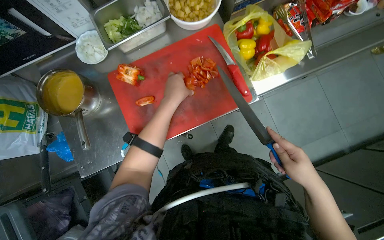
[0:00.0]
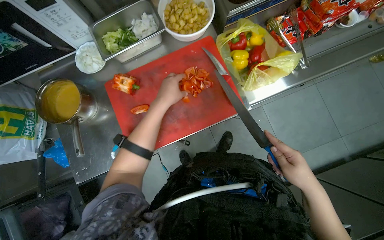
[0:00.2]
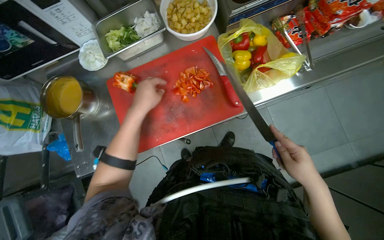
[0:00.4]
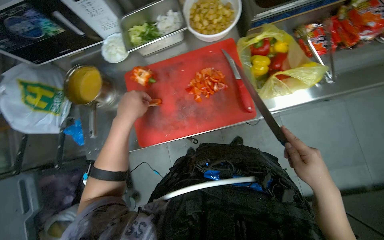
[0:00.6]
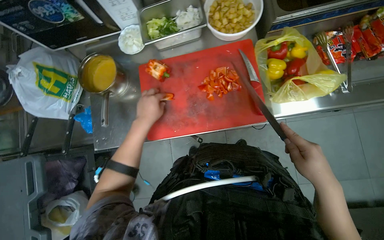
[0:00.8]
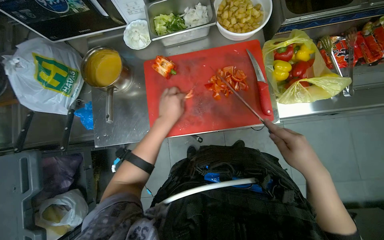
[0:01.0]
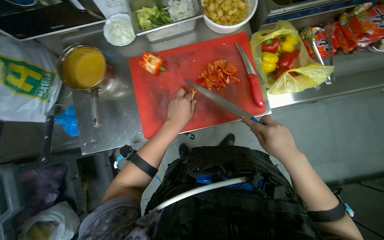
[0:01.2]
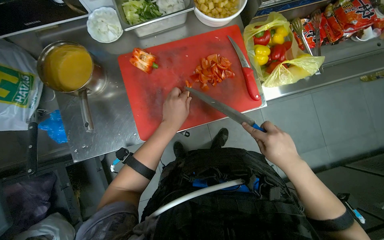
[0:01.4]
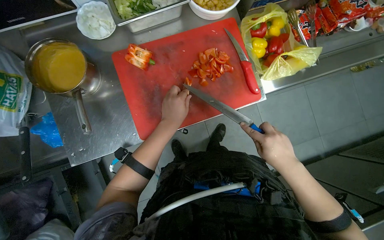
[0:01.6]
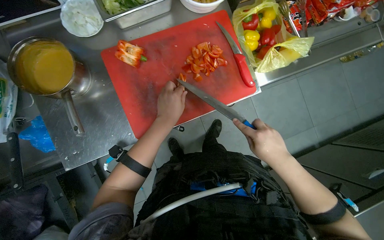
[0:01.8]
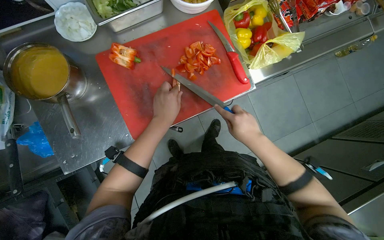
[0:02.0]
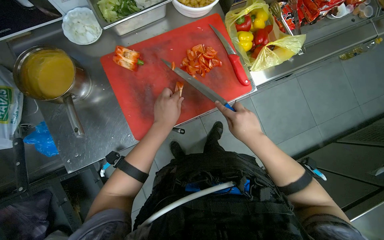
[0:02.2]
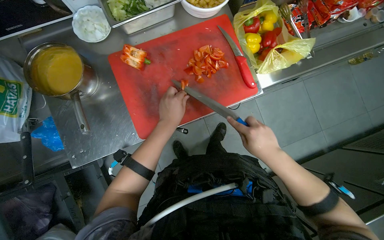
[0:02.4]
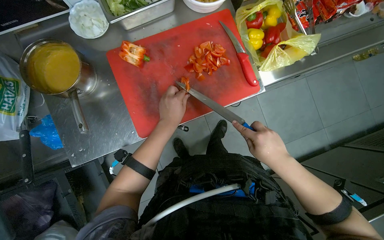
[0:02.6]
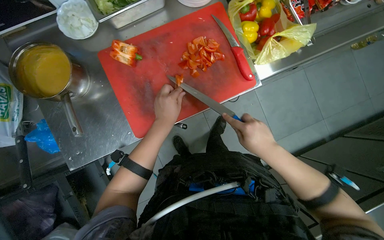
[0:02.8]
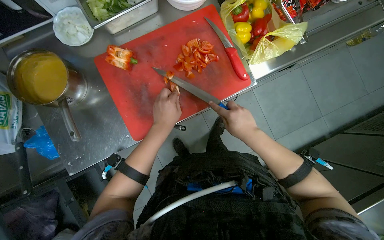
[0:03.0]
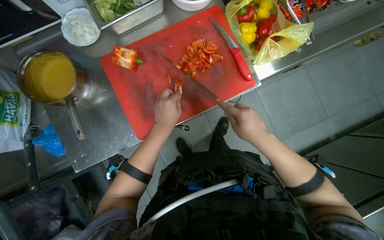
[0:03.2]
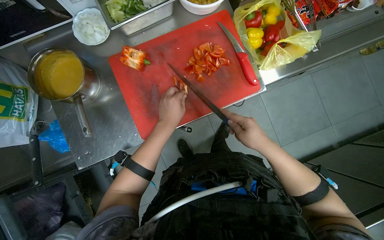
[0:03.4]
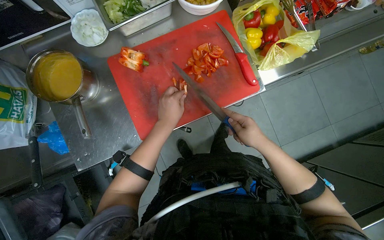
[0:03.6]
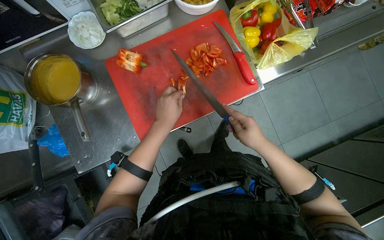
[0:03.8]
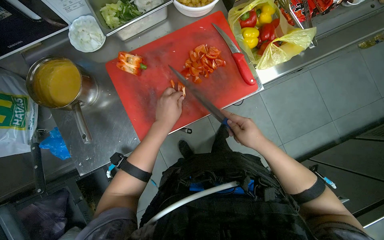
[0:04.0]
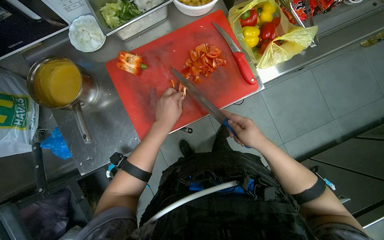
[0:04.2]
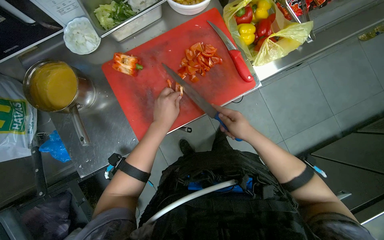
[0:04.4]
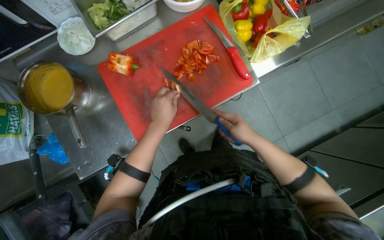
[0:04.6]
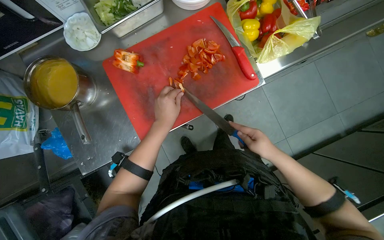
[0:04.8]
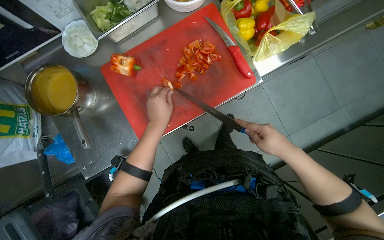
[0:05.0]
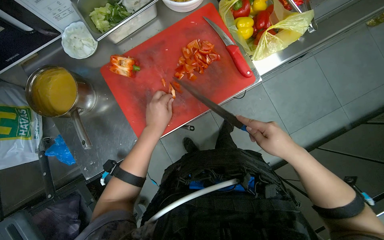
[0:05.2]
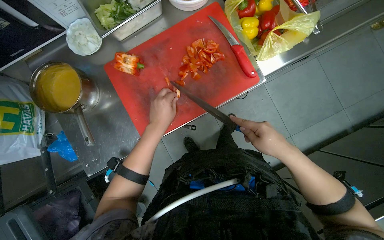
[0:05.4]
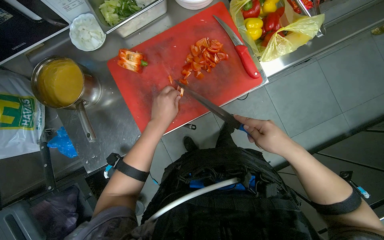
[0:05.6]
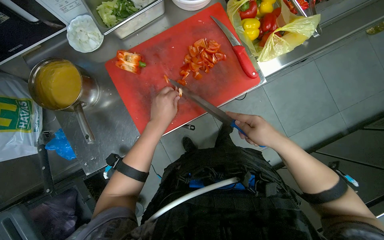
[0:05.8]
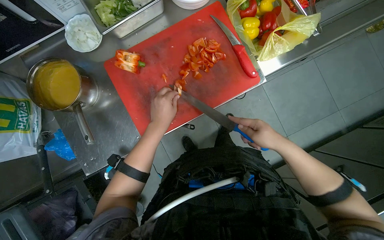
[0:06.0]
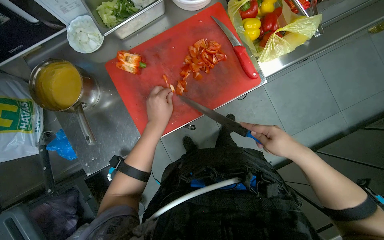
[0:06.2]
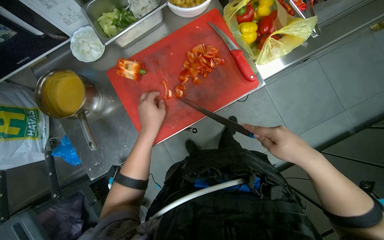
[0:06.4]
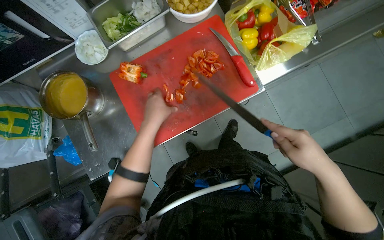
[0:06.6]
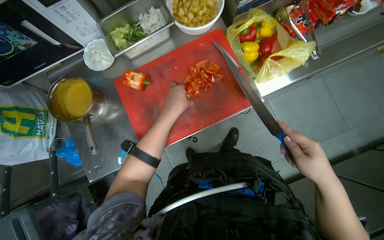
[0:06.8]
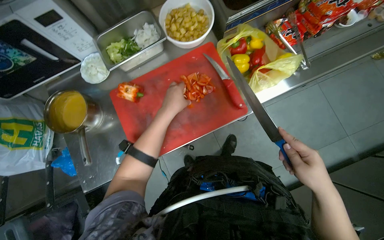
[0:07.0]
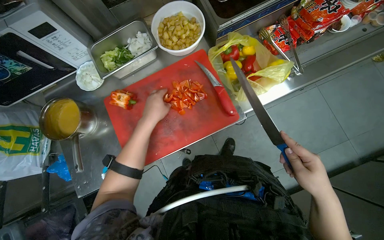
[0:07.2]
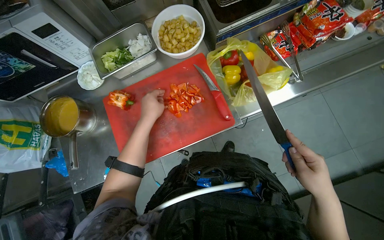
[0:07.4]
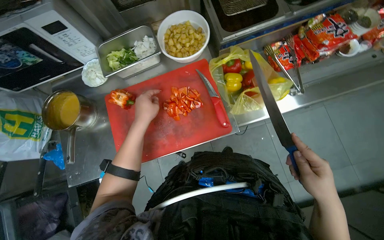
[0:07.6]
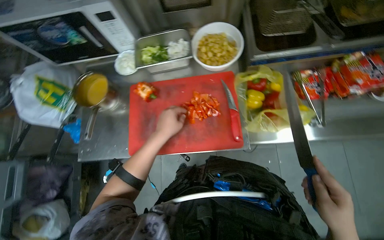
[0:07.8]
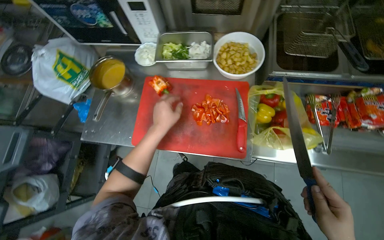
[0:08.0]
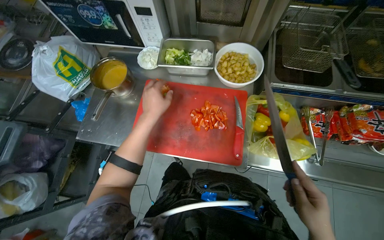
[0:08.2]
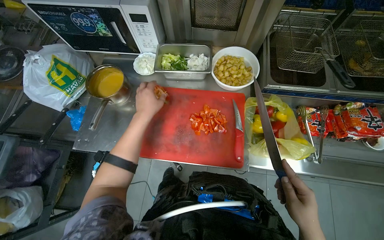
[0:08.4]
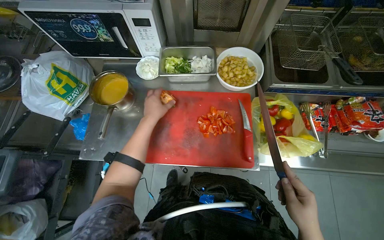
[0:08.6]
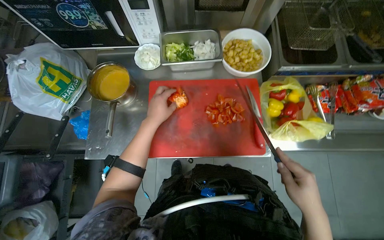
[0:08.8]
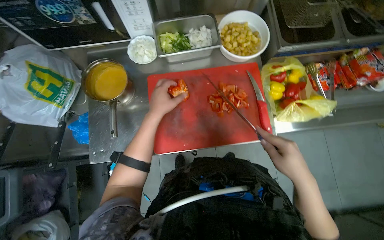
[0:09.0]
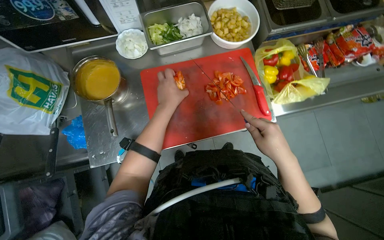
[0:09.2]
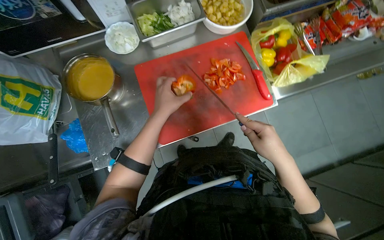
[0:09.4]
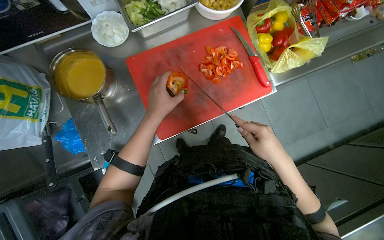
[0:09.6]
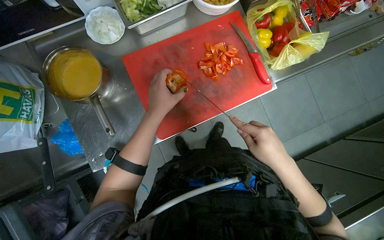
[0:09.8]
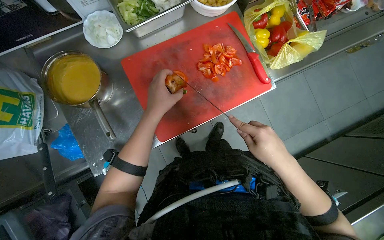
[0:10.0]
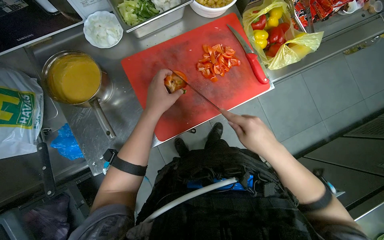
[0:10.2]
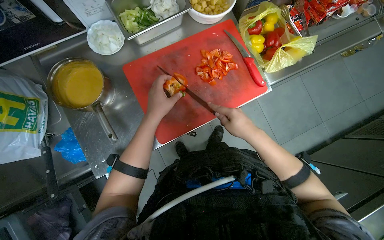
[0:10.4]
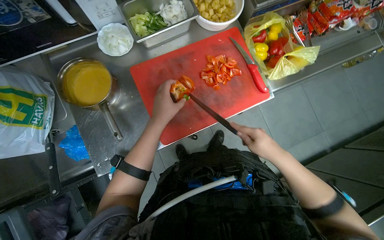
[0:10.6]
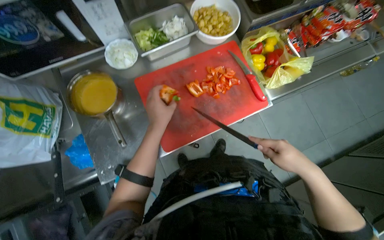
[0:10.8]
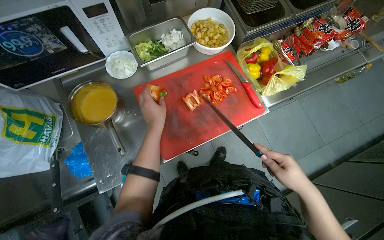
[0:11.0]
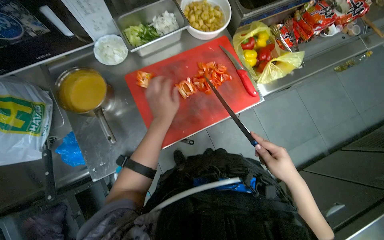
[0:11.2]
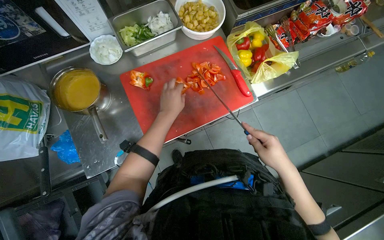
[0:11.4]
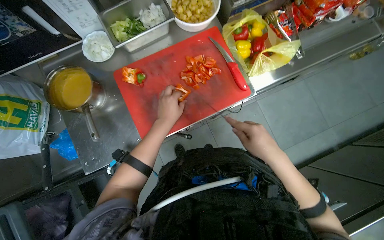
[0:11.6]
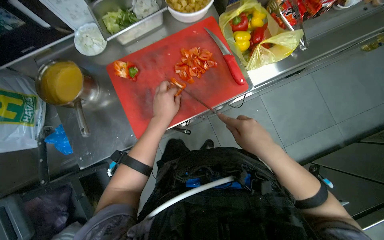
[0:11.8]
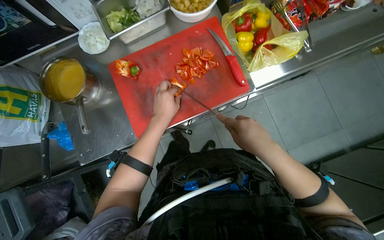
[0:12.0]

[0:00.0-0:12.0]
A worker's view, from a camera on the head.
Job: preparing food.
The whole recording: Chopping red bell peppers. The worker chops red bell peppers on a red cutting board with a knife.
0:00.0 to 0:01.6: The left hand heads down the picture, covering roughly 10 cm, and travels to the left and back again, approximately 10 cm each way.
0:01.6 to 0:04.4: The hands stay close to where they were, moving slightly.
0:06.0 to 0:07.6: The right hand moves nearer to the camera, approximately 10 cm.
0:09.0 to 0:10.4: The right hand heads to the left, covering about 15 cm.
0:10.4 to 0:12.0: The right hand reaches approximately 10 cm down the picture, then returns.

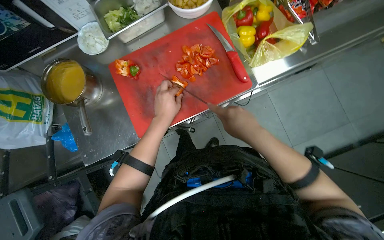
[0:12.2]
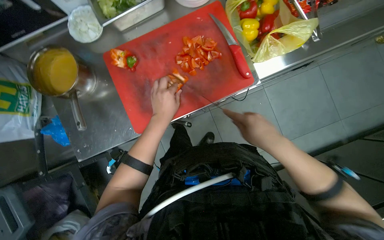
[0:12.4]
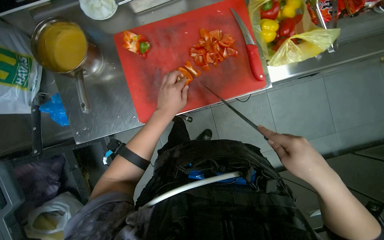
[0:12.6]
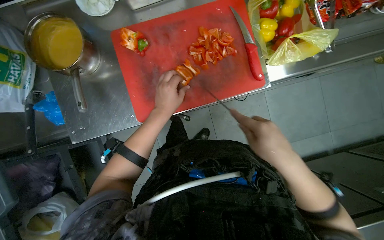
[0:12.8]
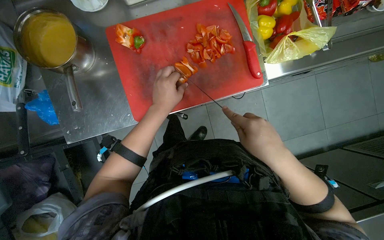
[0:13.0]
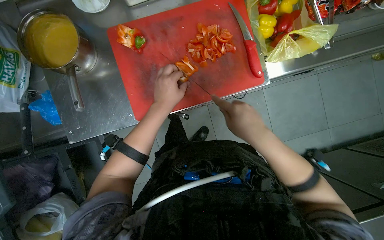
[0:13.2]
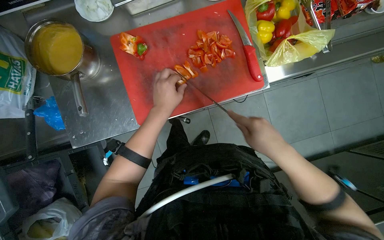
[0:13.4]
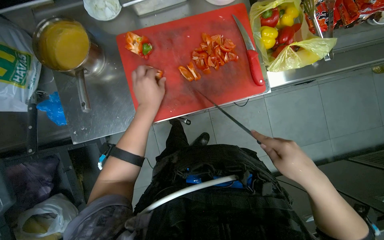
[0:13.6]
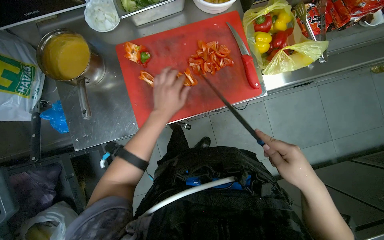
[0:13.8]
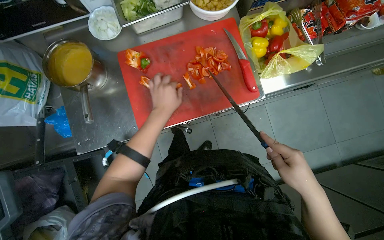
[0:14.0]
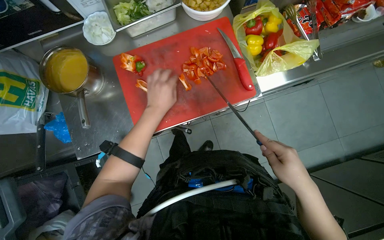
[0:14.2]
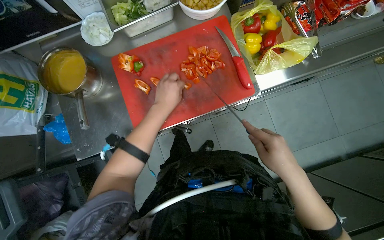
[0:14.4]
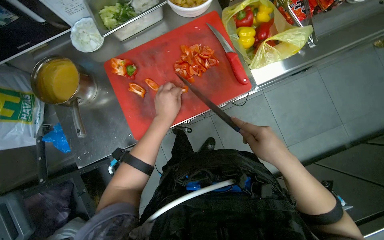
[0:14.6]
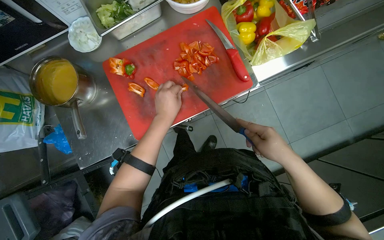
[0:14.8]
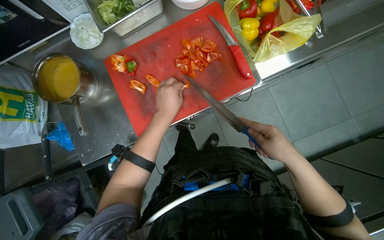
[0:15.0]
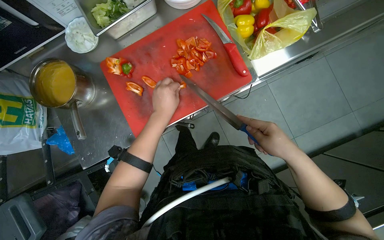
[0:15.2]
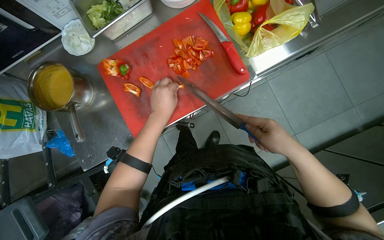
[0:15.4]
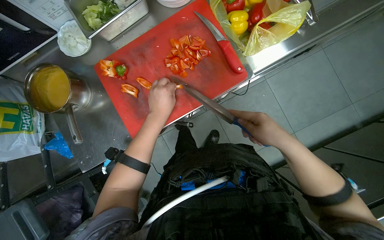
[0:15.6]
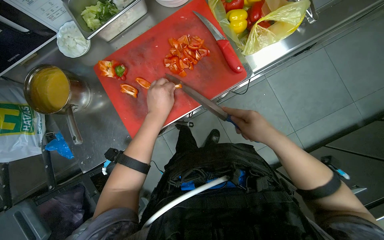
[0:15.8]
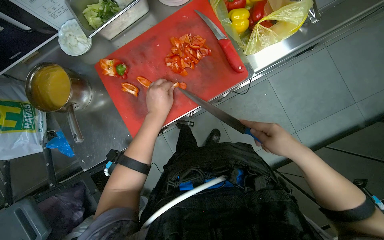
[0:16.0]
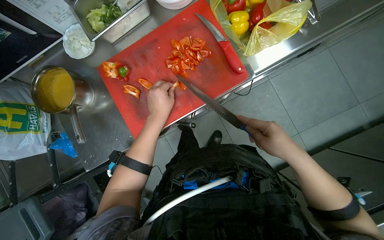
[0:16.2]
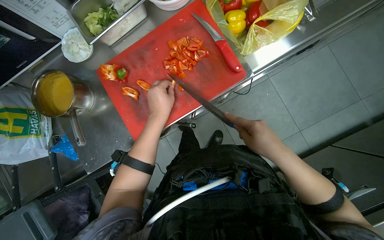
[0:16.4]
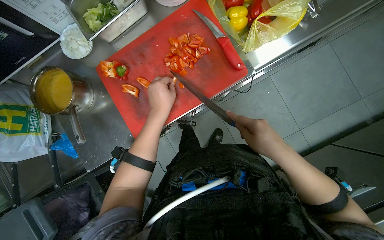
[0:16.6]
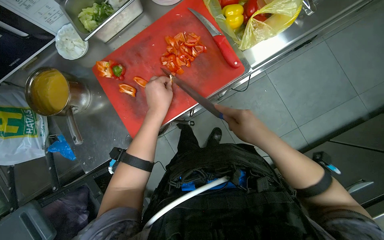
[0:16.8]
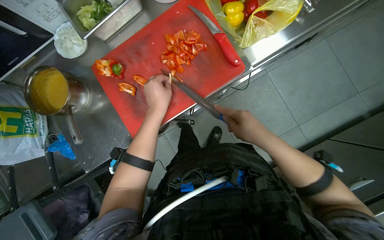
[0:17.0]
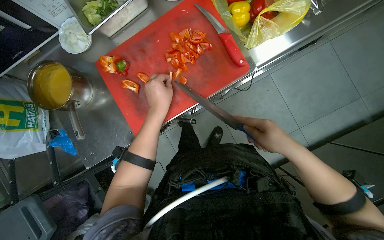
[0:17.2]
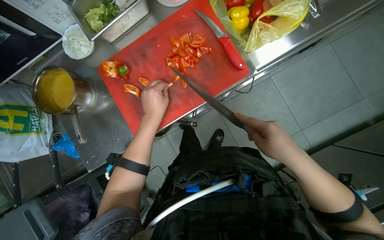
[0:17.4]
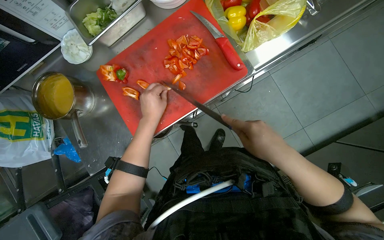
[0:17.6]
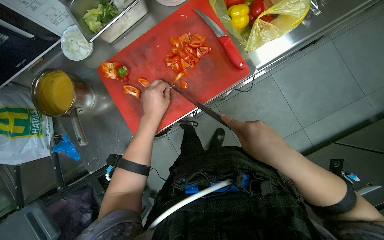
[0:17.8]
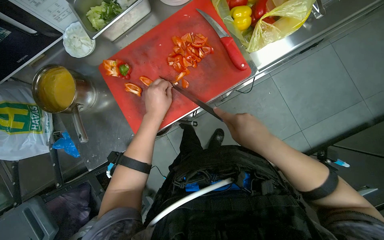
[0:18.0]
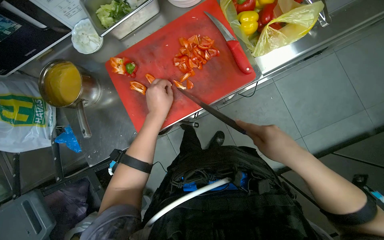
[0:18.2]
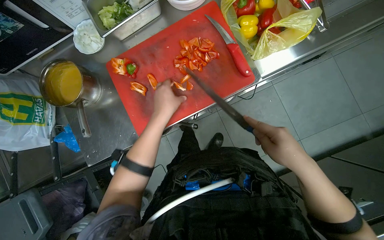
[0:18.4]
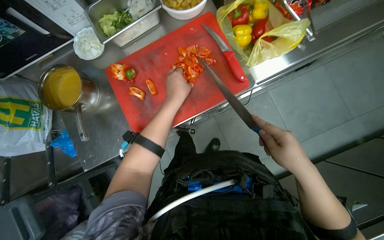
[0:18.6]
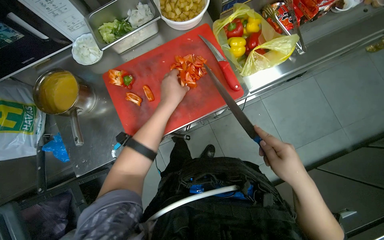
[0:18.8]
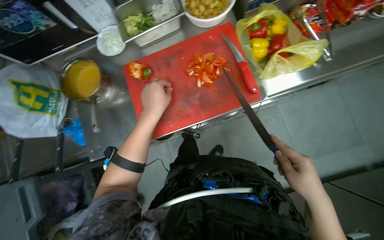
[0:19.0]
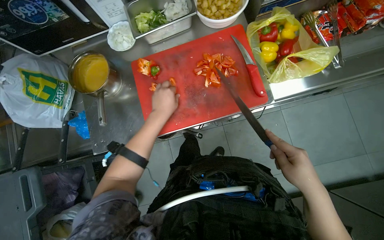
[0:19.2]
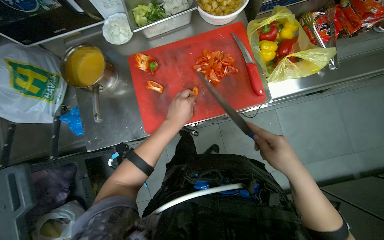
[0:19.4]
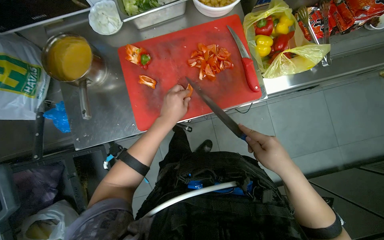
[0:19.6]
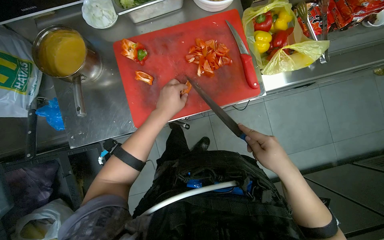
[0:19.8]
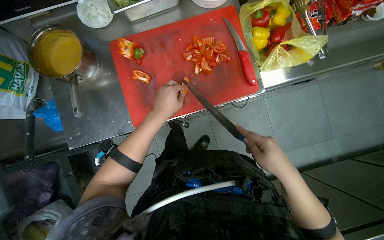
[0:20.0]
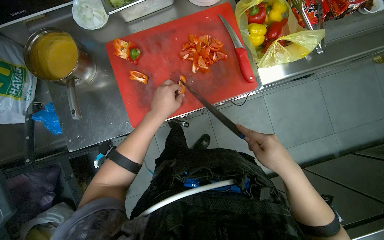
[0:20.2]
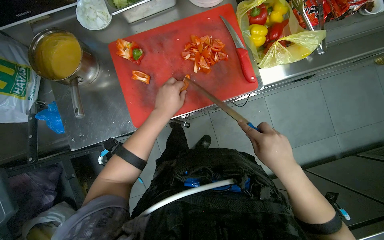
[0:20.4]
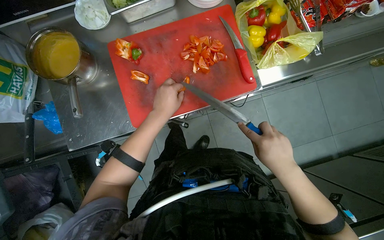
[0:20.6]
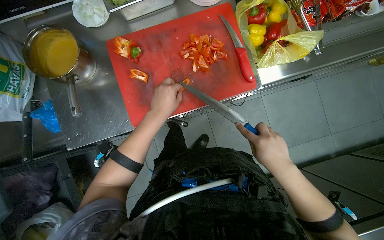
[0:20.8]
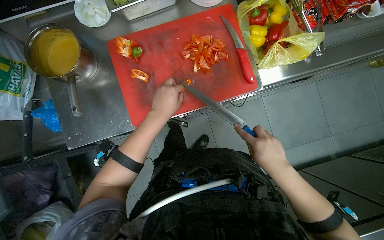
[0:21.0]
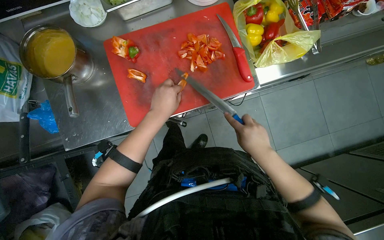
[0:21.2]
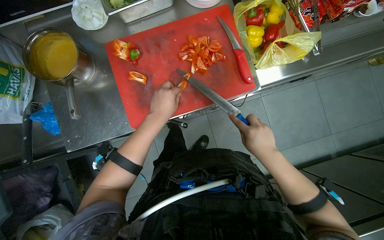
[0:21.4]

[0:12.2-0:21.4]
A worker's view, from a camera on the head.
Job: preparing food.
The whole recording: Chopping red bell peppers. The worker chops red bell peppers on a red cutting board with a knife.
0:12.2 to 0:13.8: The right hand goes left and right, some 10 cm each way, reversing 2 times.
0:13.8 to 0:15.2: The right hand moves farther from the camera, roughly 10 cm.
0:15.2 to 0:16.8: The hands are busy where they are.
0:16.8 to 0:18.4: The hands work in one place, with small movements.
0:18.4 to 0:21.4: The hands are busy where they are.
